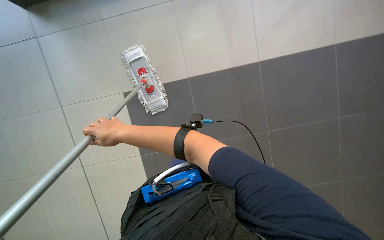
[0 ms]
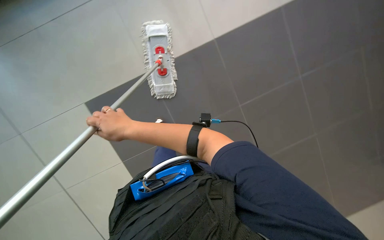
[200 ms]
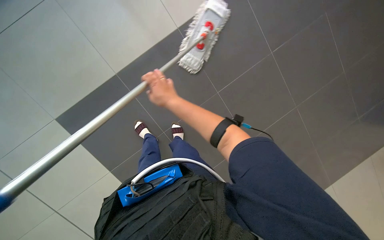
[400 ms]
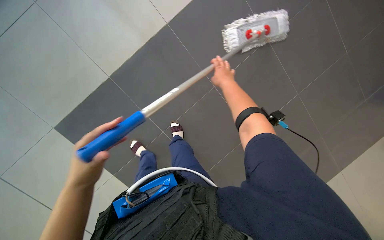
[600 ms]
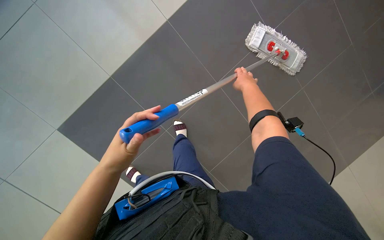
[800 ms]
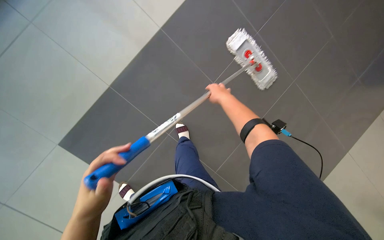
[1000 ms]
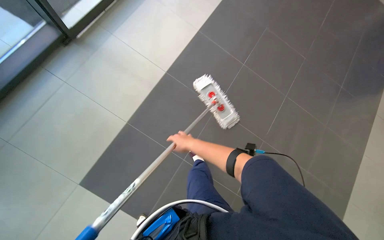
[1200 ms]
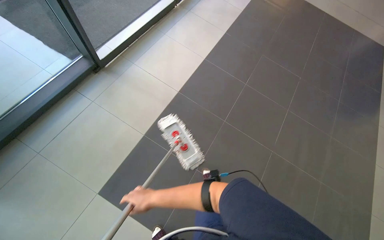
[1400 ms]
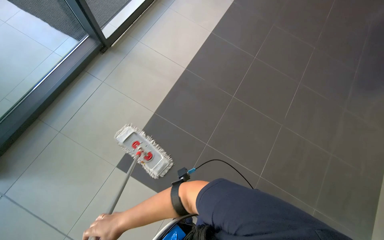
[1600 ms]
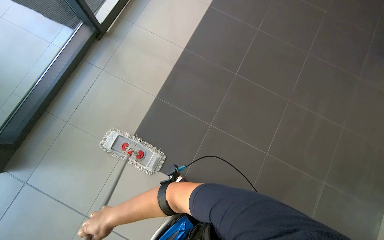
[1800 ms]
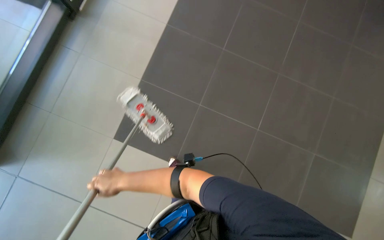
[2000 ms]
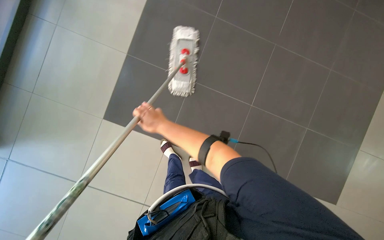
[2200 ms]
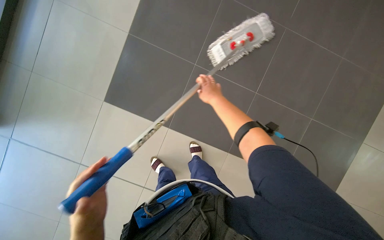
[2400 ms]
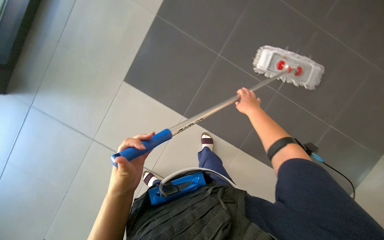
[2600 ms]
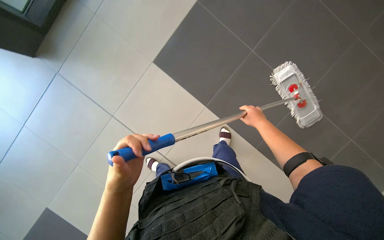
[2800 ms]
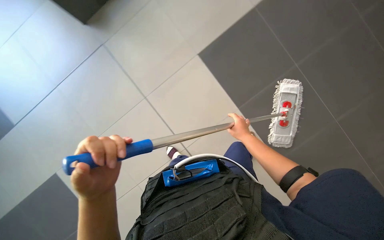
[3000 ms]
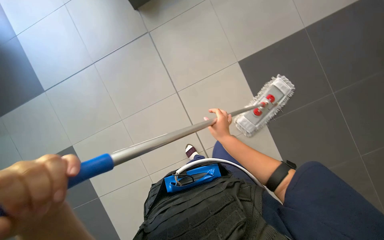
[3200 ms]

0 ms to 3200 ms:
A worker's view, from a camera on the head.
Job: preparing cleaning supplies.
The whole recording: Disassembling mop and wringing cloth. The worker disassembles the mop and wrings a cleaning cloth into the bucket.
1600 ms to 3200 ms: The wearer looks about 15 degrees further downward. The scene rotates clockwise by approximately 35 degrees. The right hand shifts about 30 cm to the right.

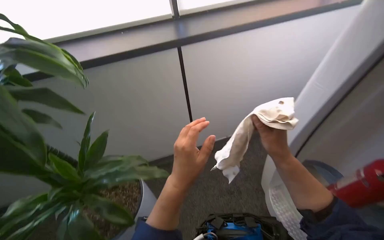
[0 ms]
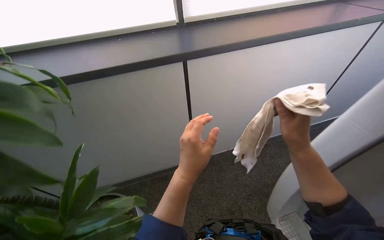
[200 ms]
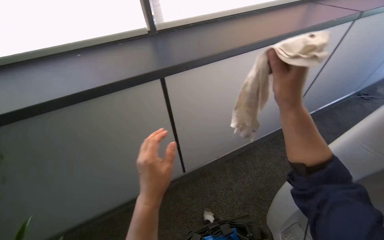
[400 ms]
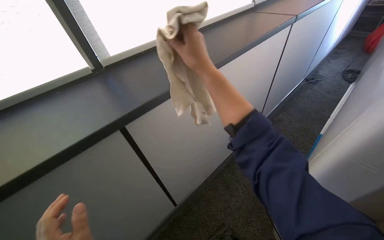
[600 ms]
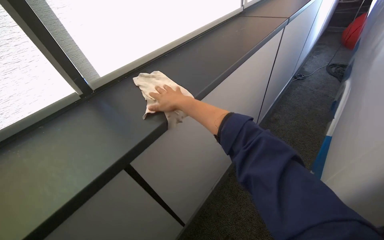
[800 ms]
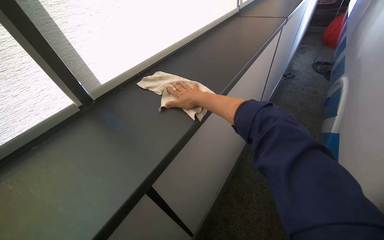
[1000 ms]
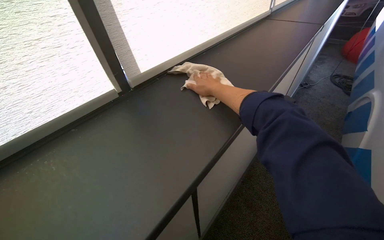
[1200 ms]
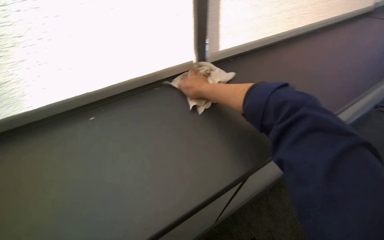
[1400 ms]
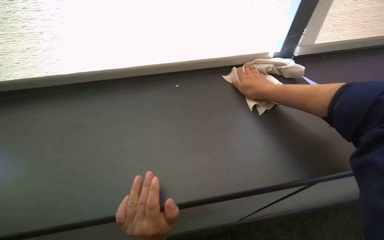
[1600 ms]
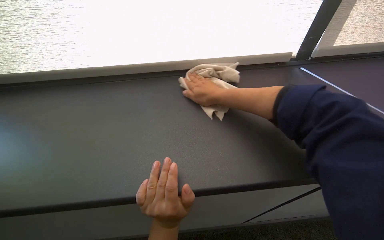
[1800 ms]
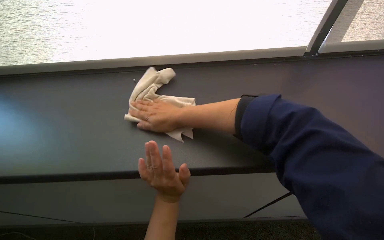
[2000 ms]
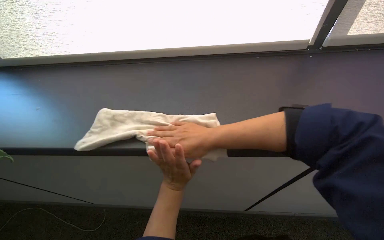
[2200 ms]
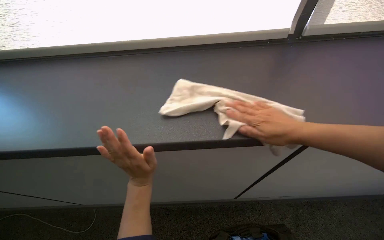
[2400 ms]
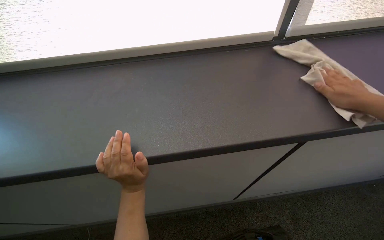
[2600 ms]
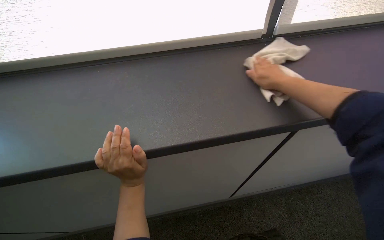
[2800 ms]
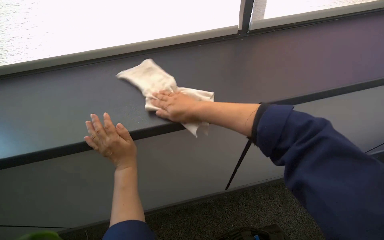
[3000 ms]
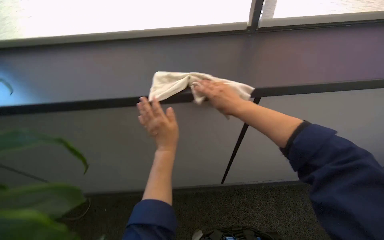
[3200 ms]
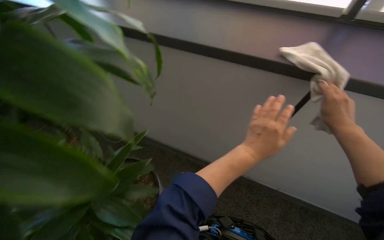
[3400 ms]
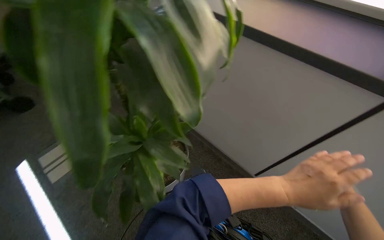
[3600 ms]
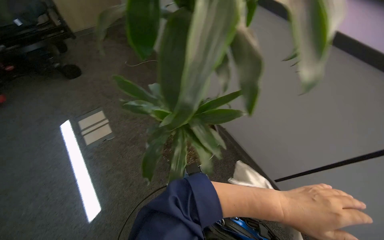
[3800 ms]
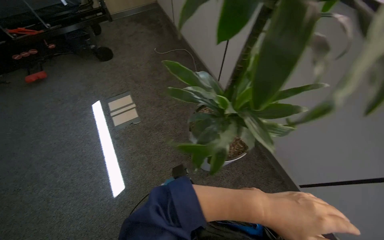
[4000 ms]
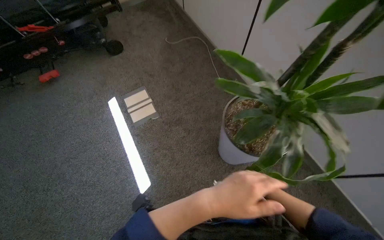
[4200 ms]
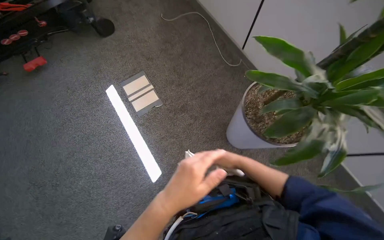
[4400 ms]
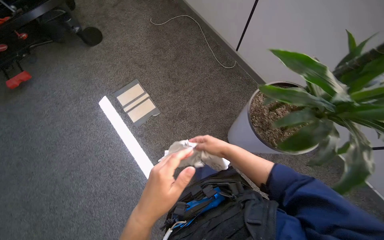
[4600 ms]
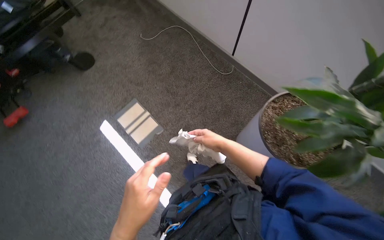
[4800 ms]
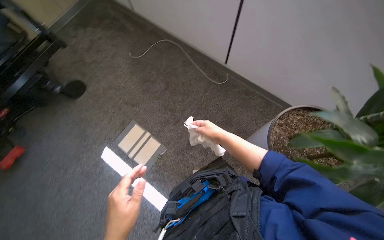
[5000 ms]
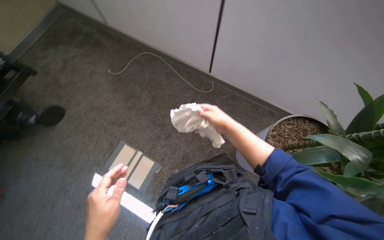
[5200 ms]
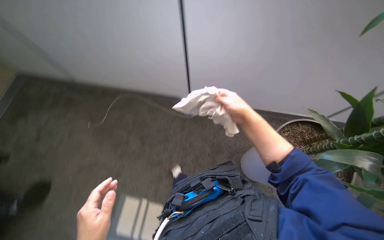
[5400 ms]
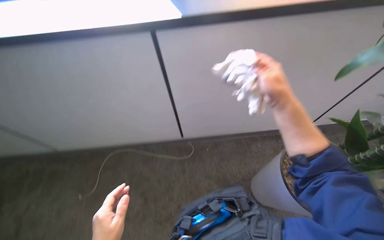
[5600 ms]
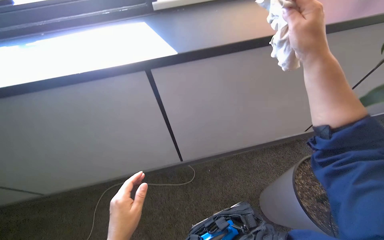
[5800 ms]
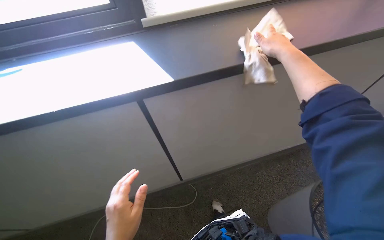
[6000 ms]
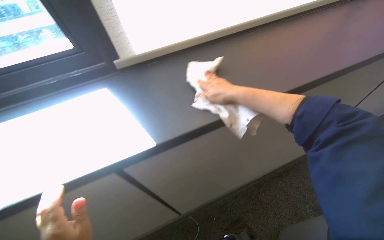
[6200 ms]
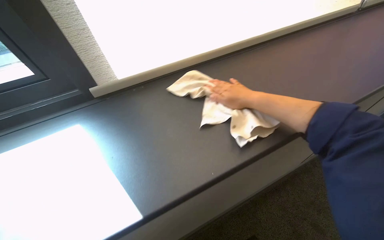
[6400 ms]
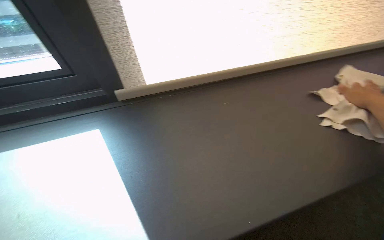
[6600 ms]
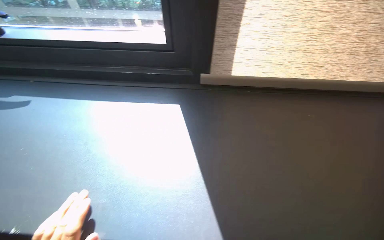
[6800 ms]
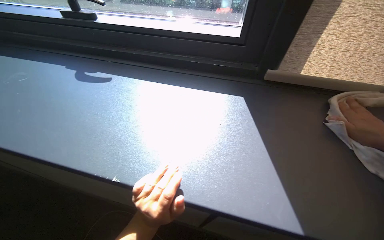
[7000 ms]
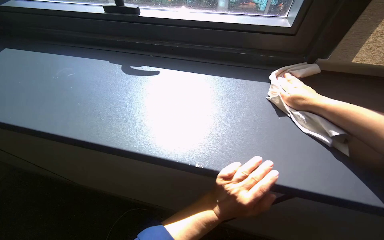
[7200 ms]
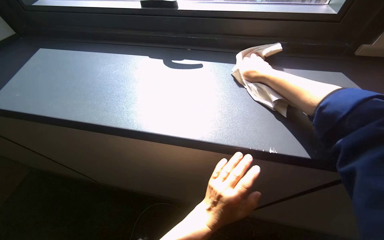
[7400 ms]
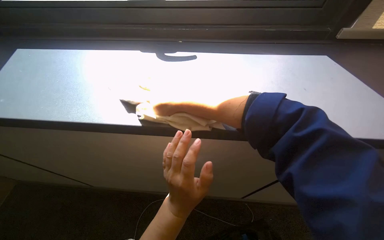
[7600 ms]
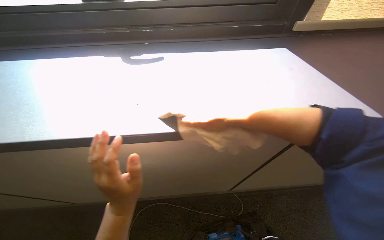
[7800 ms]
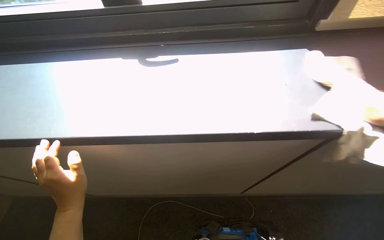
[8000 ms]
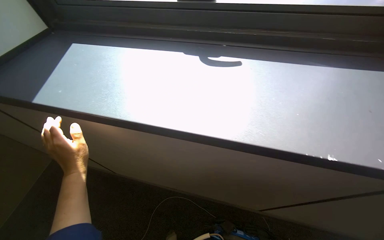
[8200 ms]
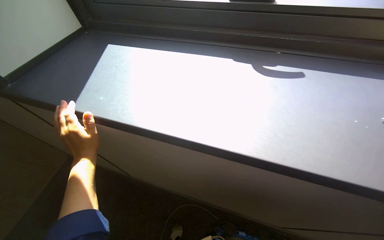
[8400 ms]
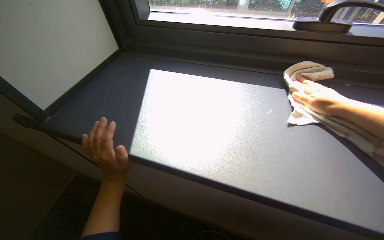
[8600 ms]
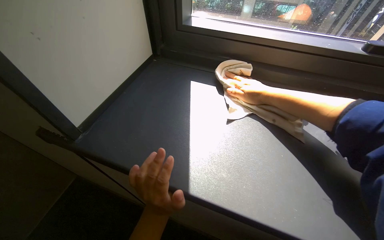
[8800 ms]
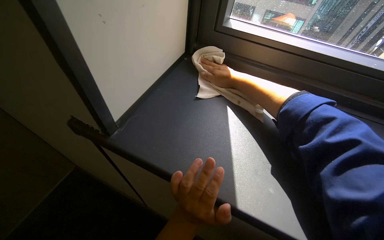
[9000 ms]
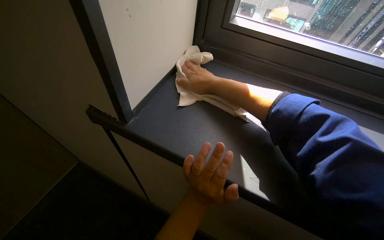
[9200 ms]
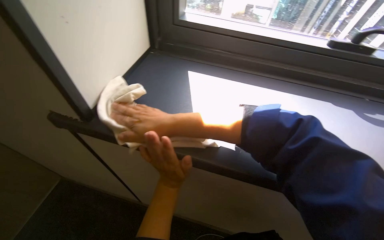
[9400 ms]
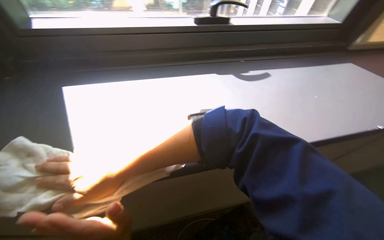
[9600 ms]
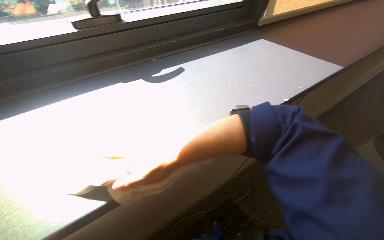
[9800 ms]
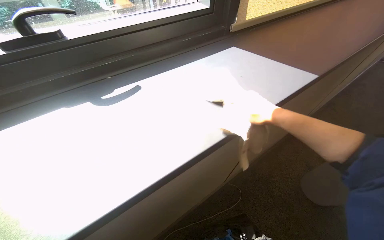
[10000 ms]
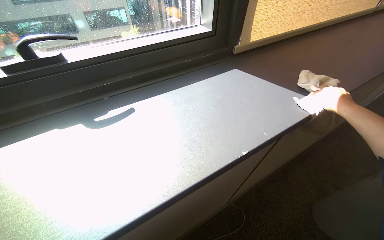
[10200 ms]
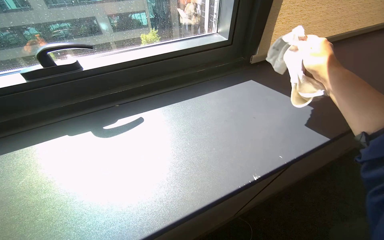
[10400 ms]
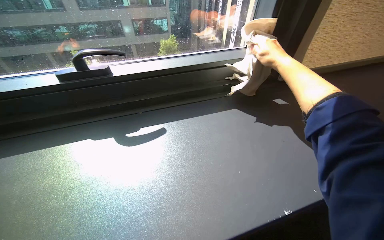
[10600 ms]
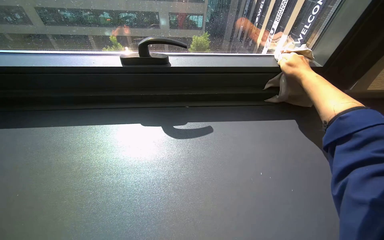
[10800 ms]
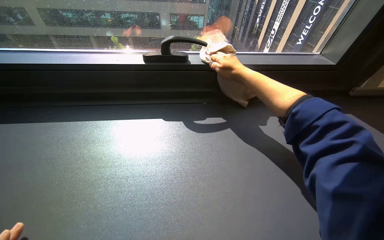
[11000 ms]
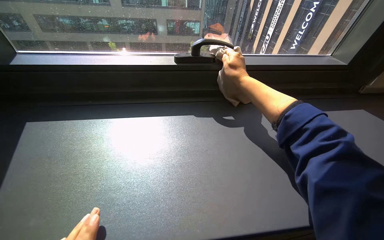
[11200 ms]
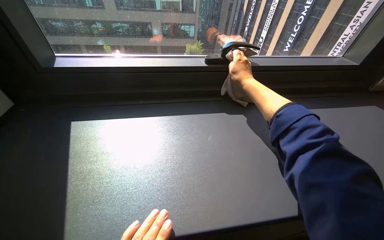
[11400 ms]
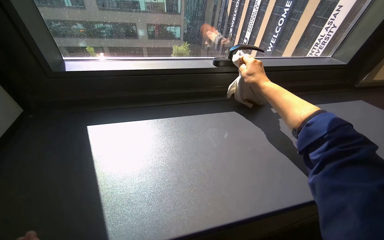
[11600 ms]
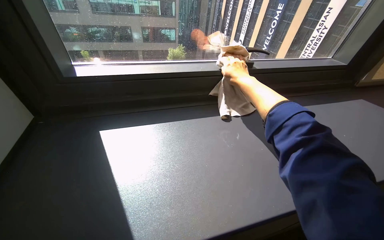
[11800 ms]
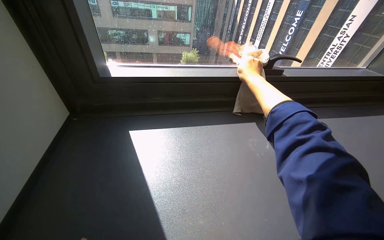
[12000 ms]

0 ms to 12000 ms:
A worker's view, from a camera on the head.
Job: wiping surfaces.
The whole recording: Wiping counter and window frame. The worker wipes a long black counter and the adjacent window frame with a cloth.
1600 ms to 3000 ms: The camera sweeps to the right, by roughly 20 degrees. The right hand heads to the left and down the picture, covering some 50 cm.
3000 ms to 4400 ms: The camera travels roughly 40 cm. The wearer looks some 65 degrees further to the left. The view tilts some 35 degrees downward.
4400 ms to 6000 ms: The camera pitches upward, by approximately 25 degrees. Everything in view rotates about 40 degrees counterclockwise.
6000 ms to 7600 ms: The wearer's head swings some 30 degrees to the left. The camera pitches upward, by roughly 15 degrees.
7600 ms to 9000 ms: The left hand reaches some 30 cm to the left, then returns.

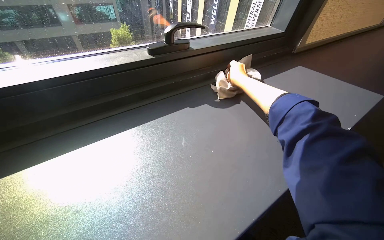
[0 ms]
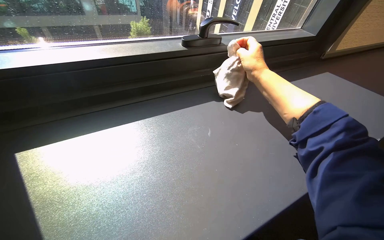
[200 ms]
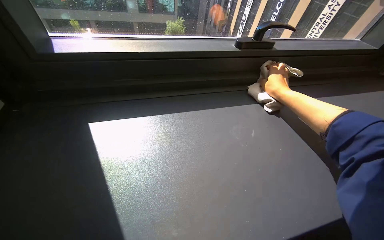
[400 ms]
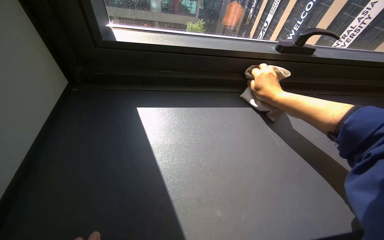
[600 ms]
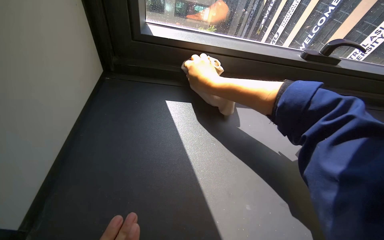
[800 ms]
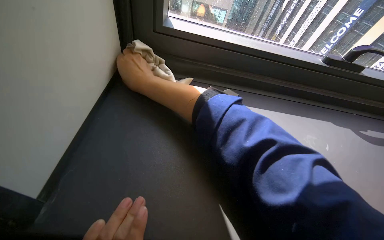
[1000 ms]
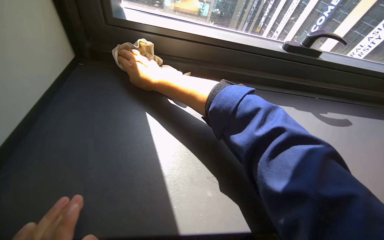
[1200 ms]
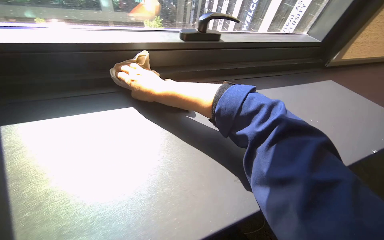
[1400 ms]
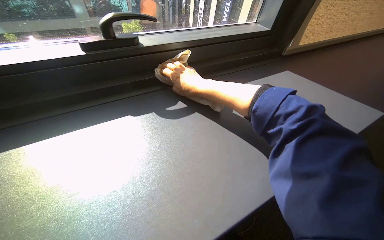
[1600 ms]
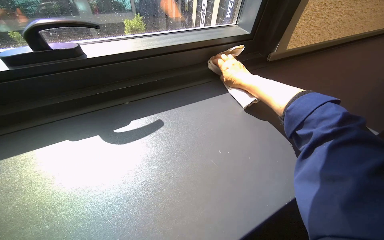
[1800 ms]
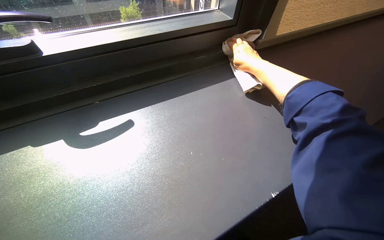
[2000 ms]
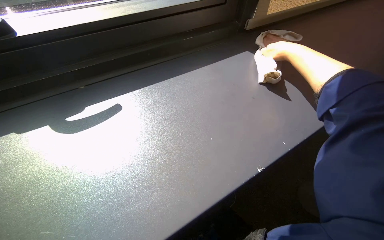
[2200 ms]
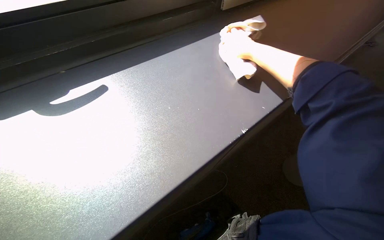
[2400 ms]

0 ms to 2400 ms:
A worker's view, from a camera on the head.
Job: wiping surfaces.
The whole recording: Wiping counter and window frame. The worker wipes a long black counter and the adjacent window frame with a cloth.
1200 ms to 2400 ms: The wearer looks some 15 degrees further downward.

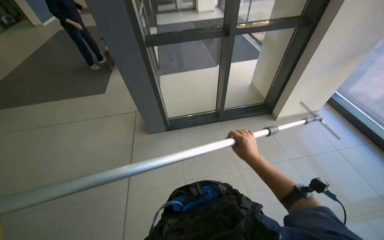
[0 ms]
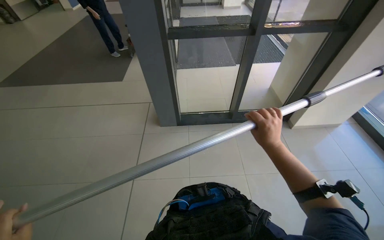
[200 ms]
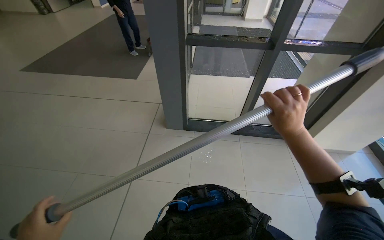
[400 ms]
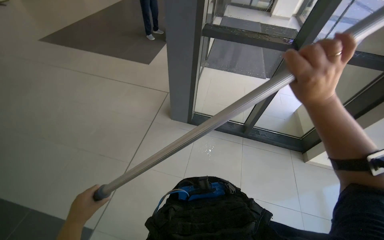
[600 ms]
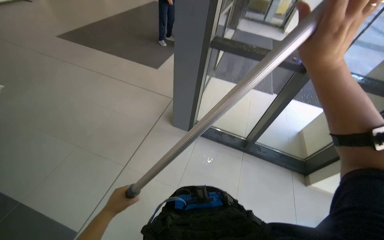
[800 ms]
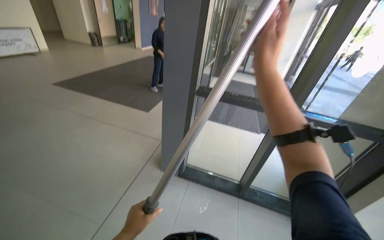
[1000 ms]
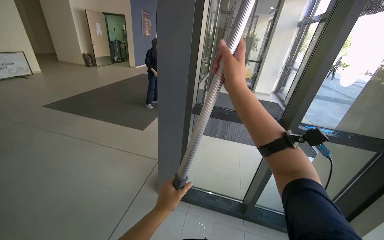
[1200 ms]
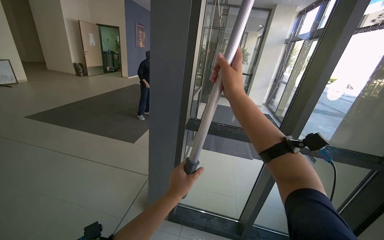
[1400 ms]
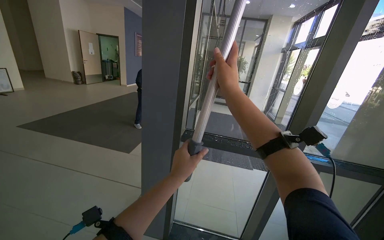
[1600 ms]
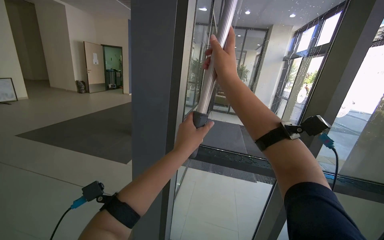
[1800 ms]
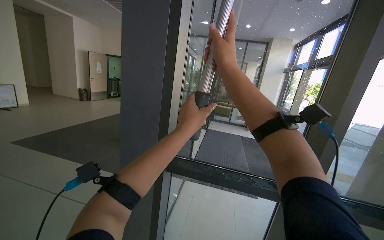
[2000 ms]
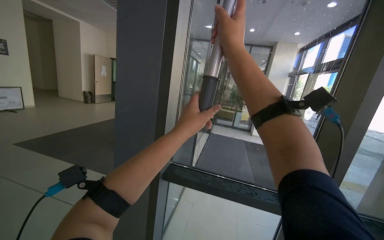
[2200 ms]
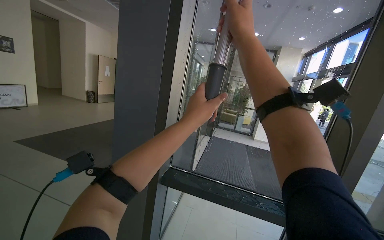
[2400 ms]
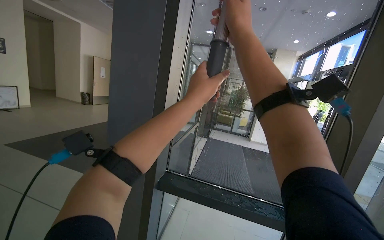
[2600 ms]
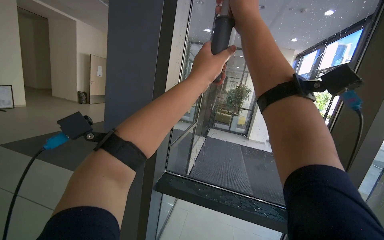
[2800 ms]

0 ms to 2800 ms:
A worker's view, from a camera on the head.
Job: cleaning windows.
The whole recording: Cleaning glass panels. The worker cleans the glass panels with a long pole tool and then wipes them with a cloth.
0 ms to 1400 ms: The view tilts approximately 25 degrees upward. Everything in view rotates approximately 25 degrees clockwise.
1400 ms to 2800 ms: The left hand moves up the picture and to the right, approximately 50 cm. The right hand moves up the picture, about 30 cm.
